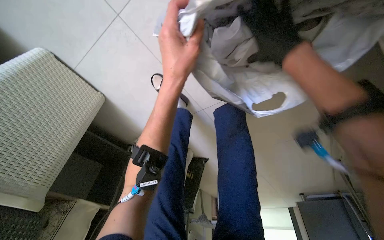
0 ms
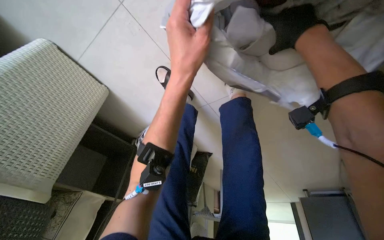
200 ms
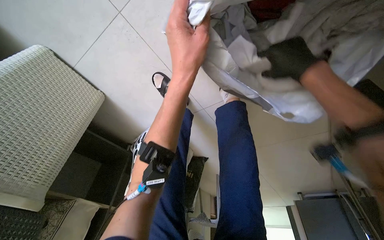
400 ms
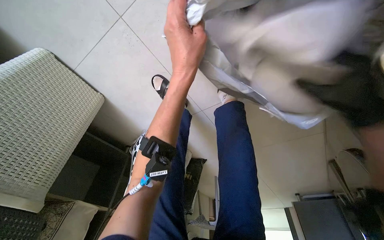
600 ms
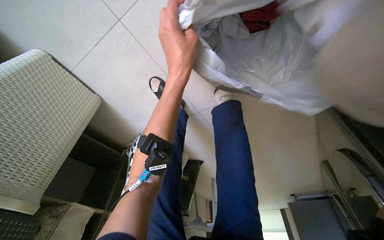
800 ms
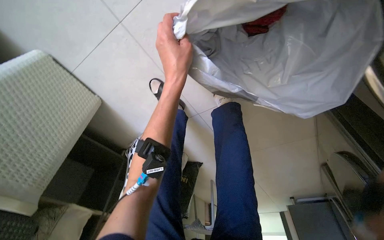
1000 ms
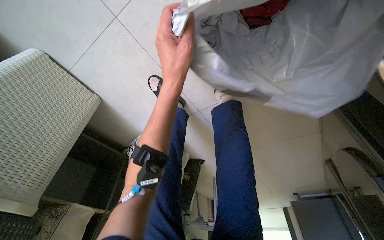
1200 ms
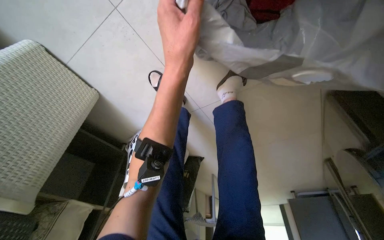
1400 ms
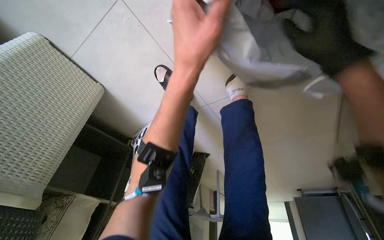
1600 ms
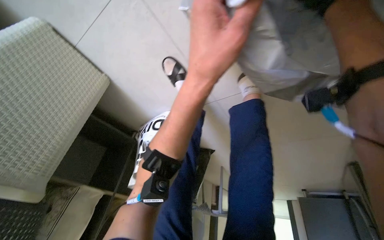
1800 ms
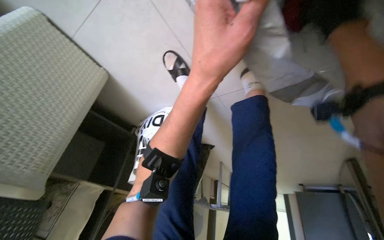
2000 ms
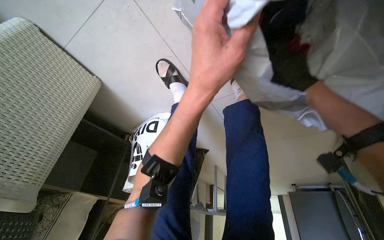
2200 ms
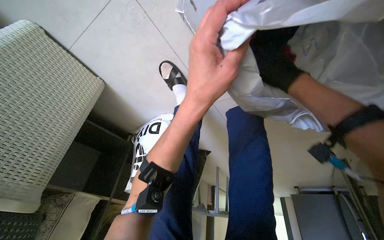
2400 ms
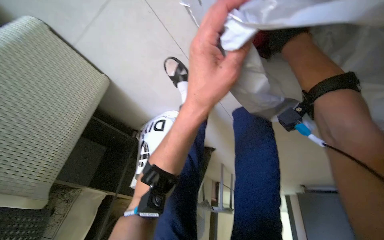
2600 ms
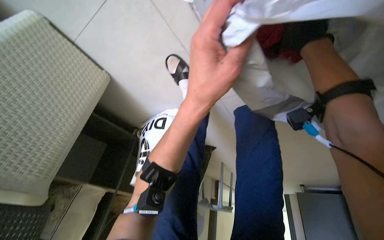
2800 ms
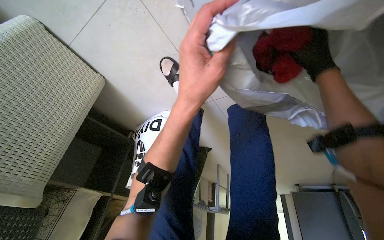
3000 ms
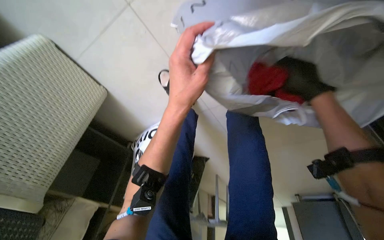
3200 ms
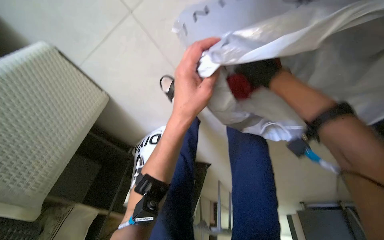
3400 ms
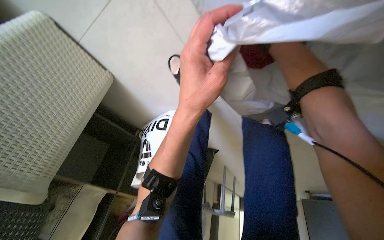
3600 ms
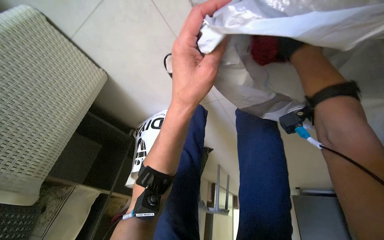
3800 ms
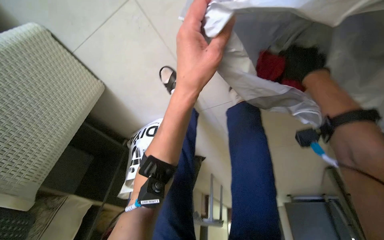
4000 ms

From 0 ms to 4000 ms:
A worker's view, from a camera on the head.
Job: managing laundry.
The whole recording: Sorting clothes from bag. The worker sorts clothes by pulling them out of a white bag.
From 2600 ms to 4000 ms: The right hand swings left and right, approximately 15 cm each way, with 2 reversals.

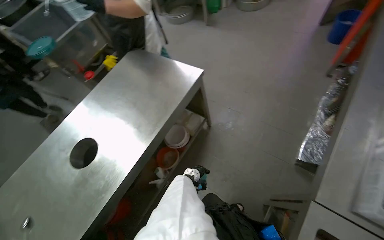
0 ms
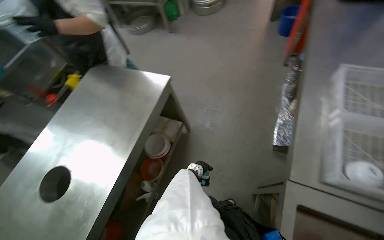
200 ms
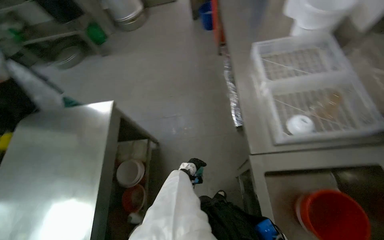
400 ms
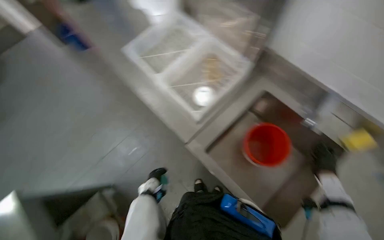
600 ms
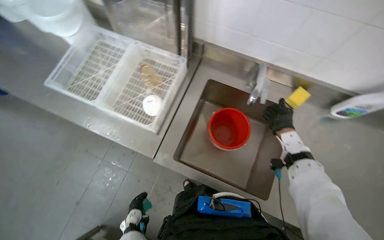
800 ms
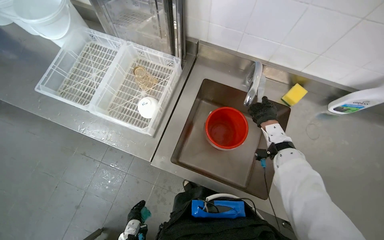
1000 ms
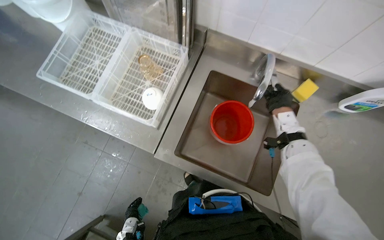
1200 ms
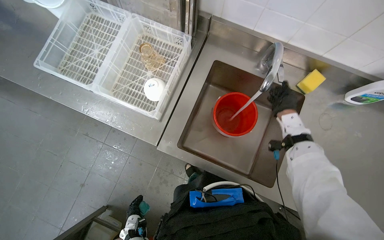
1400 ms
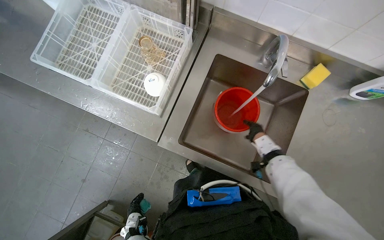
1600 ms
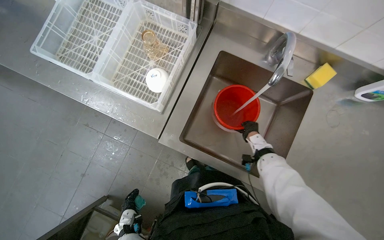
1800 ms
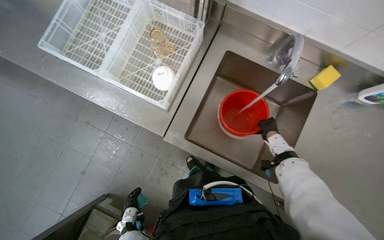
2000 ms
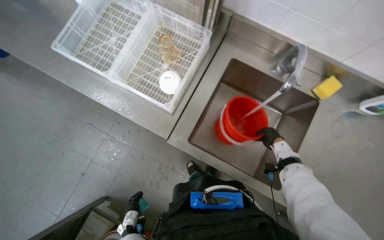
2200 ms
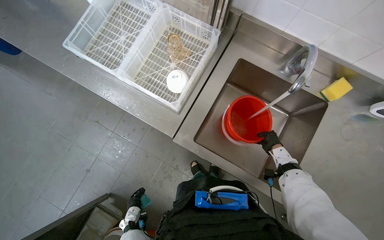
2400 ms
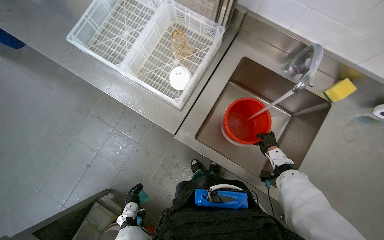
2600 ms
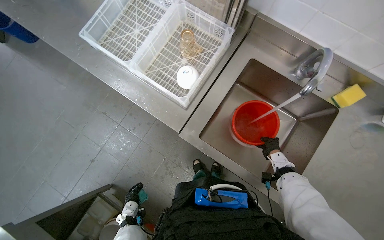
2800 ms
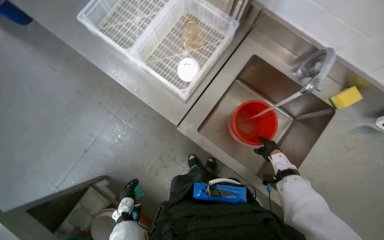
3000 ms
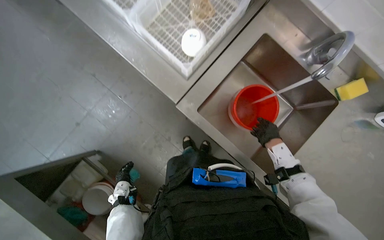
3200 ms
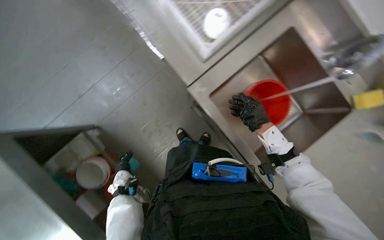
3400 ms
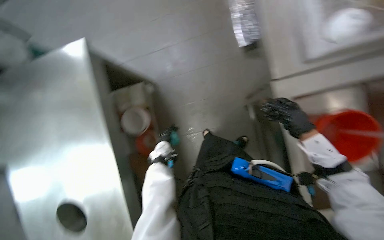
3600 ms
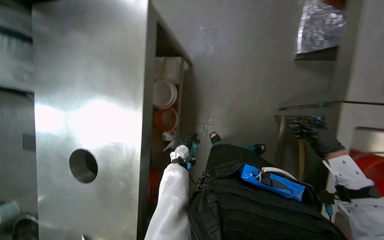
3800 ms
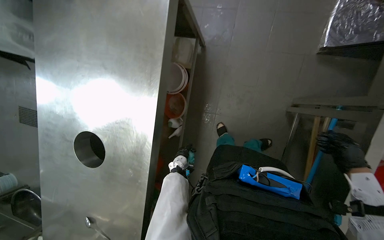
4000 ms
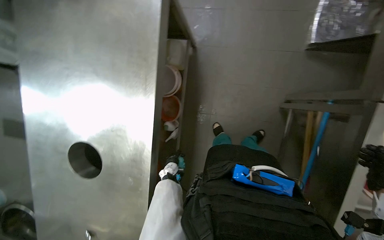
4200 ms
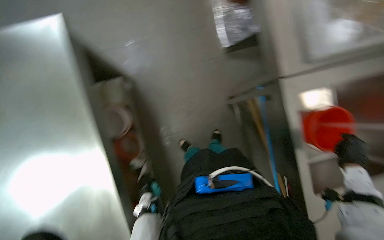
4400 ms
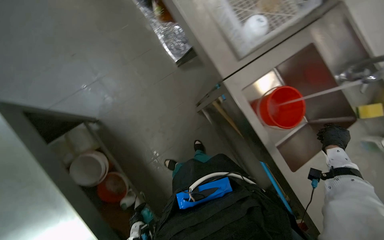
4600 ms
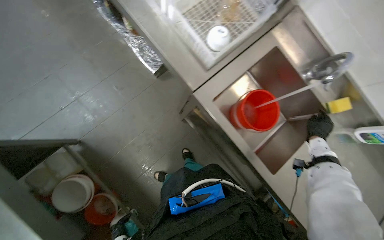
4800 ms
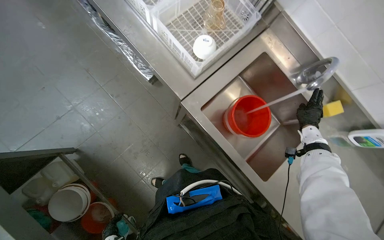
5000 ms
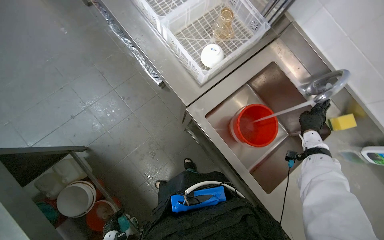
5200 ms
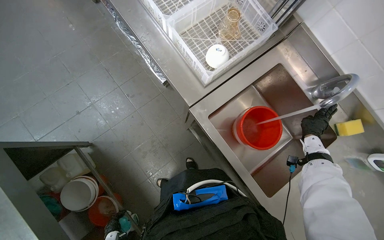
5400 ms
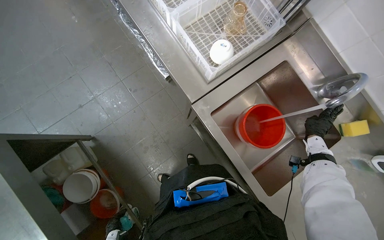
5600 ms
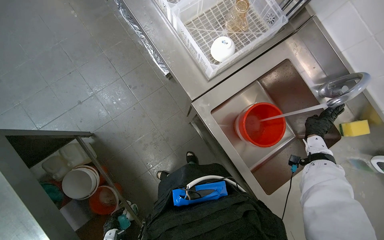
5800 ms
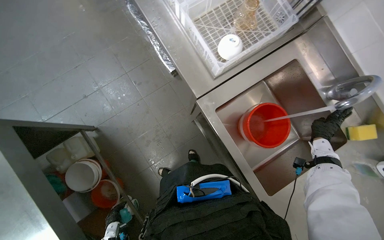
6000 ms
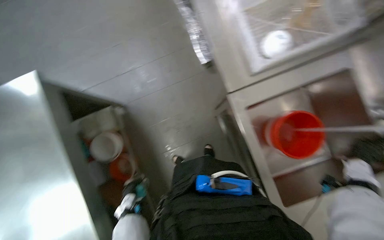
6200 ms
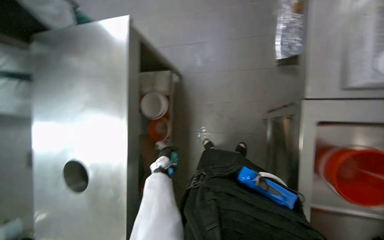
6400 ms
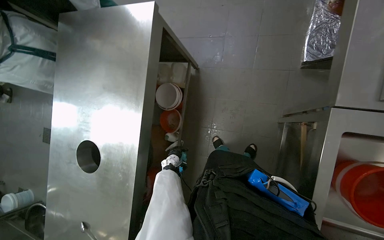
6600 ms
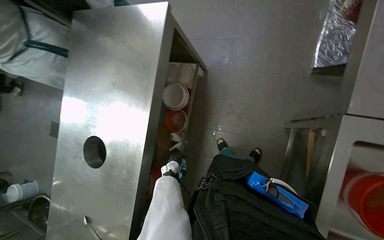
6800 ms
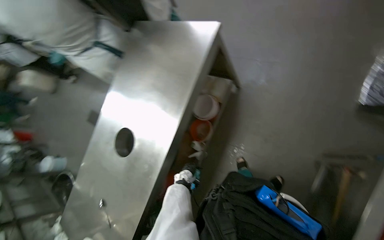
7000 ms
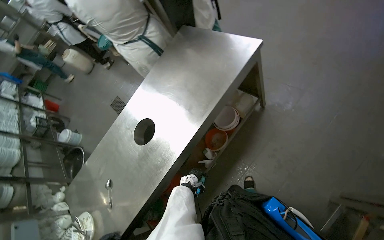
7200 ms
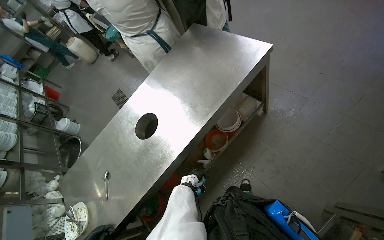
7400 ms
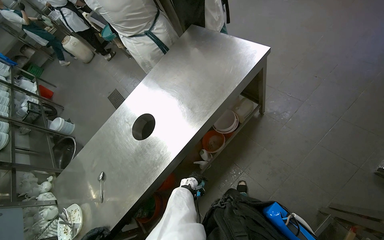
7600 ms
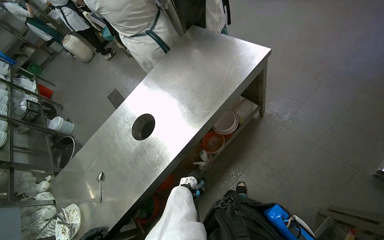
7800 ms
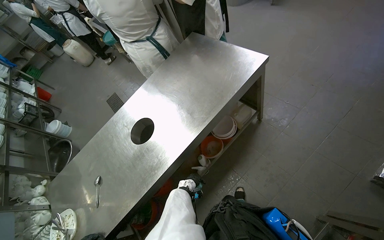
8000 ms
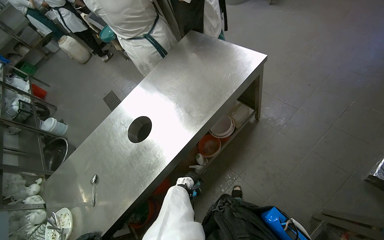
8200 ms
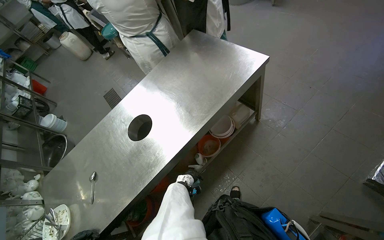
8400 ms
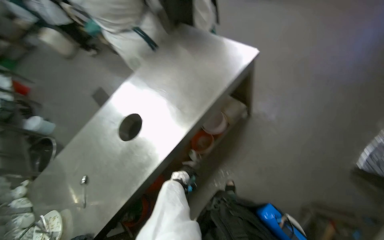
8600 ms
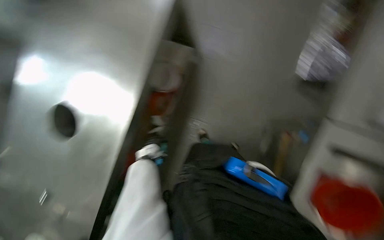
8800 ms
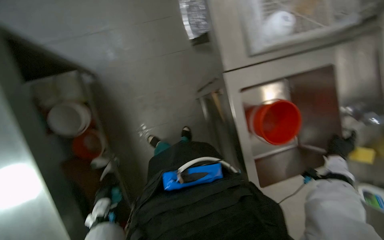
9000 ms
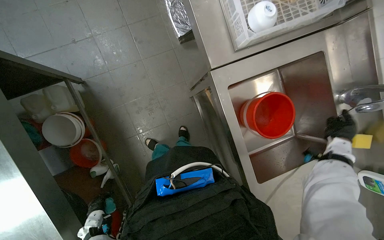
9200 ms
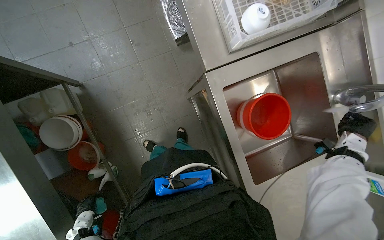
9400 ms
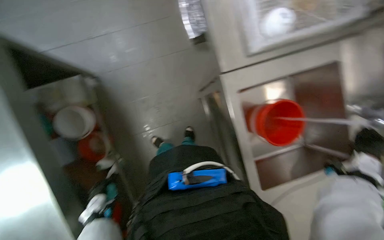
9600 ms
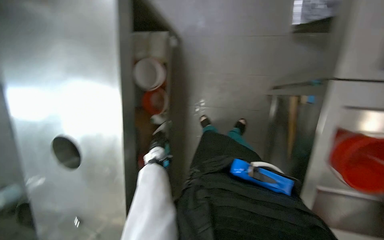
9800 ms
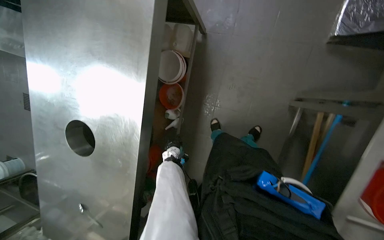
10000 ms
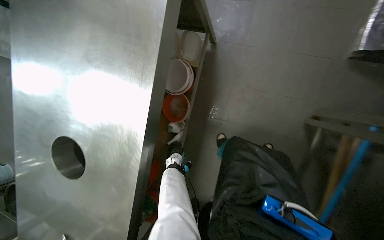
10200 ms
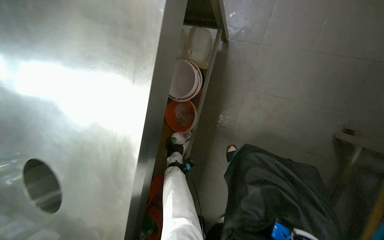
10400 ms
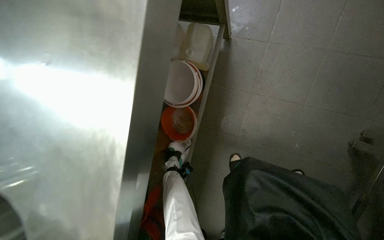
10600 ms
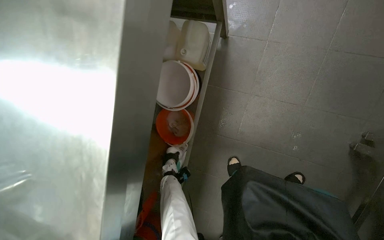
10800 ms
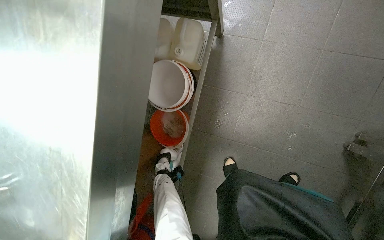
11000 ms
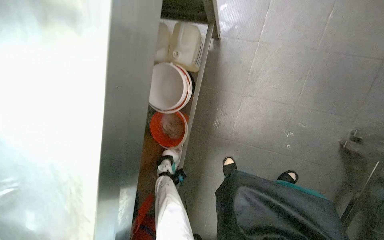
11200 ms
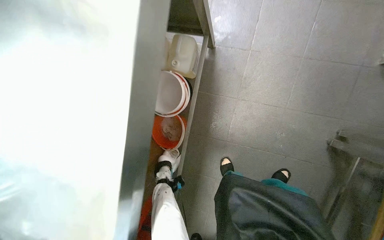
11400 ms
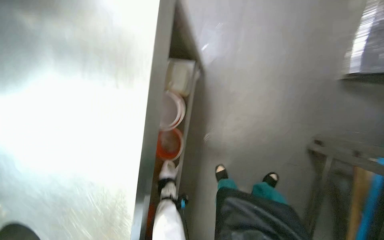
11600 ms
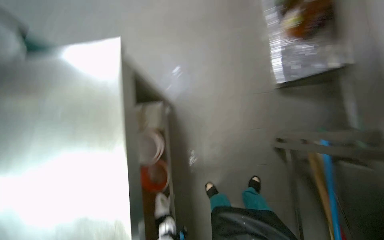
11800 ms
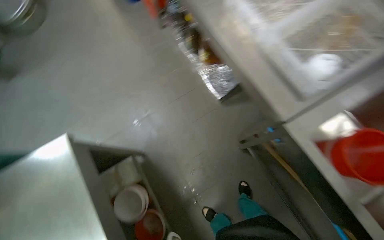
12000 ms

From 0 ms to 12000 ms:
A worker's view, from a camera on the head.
Job: preparing cleaning supplies.
The whole recording: Preparing cleaning solution. The worker fills a bucket with water and adds cleaning solution, mixing it with a cloth.
From 0 ms to 1600 ms: The wearer's head swings approximately 100 degrees to the right.
From 6000 ms to 7600 ms: The wearer looks approximately 80 degrees further to the left.
From 7600 ms to 9000 ms: The head turns to the right by approximately 65 degrees. The view tips downward by roughly 20 degrees.
From 9000 ms to 10400 ms: The head turns to the left by roughly 40 degrees.

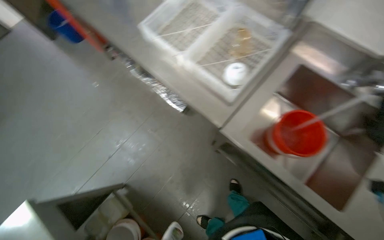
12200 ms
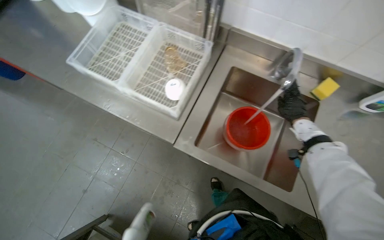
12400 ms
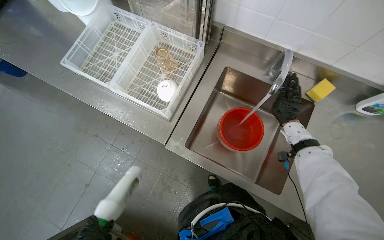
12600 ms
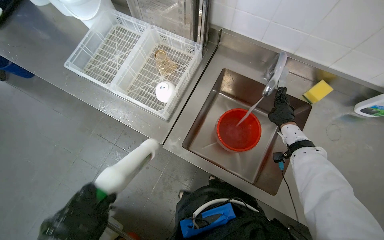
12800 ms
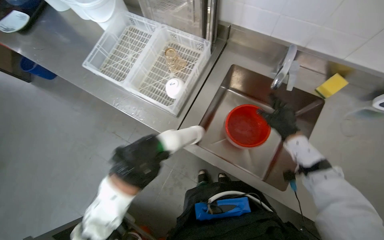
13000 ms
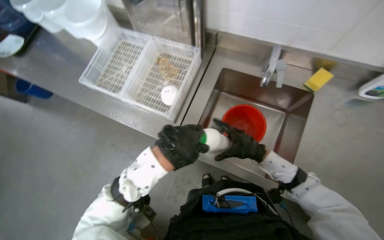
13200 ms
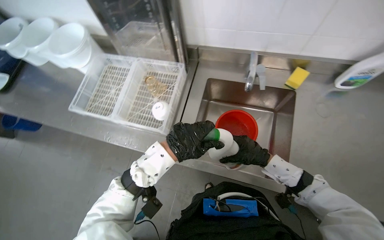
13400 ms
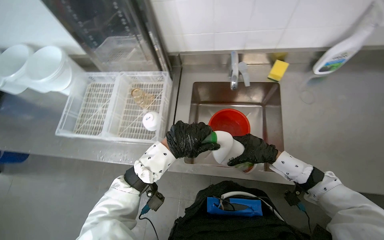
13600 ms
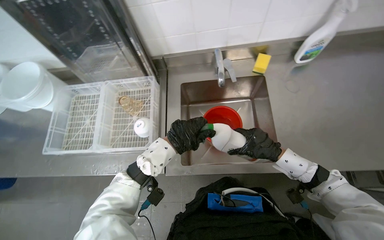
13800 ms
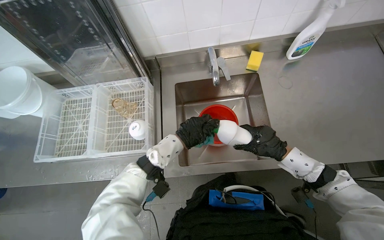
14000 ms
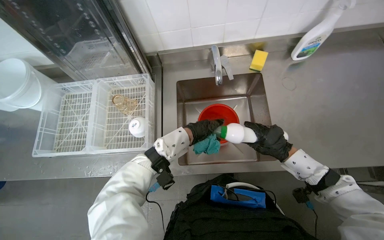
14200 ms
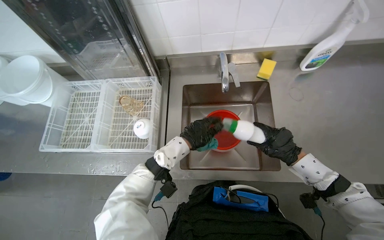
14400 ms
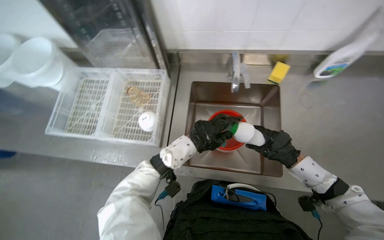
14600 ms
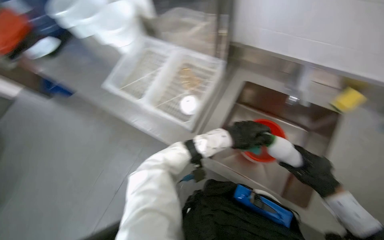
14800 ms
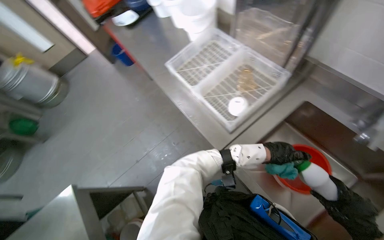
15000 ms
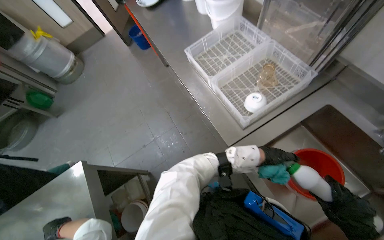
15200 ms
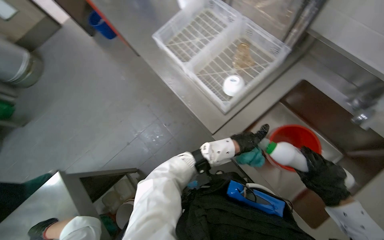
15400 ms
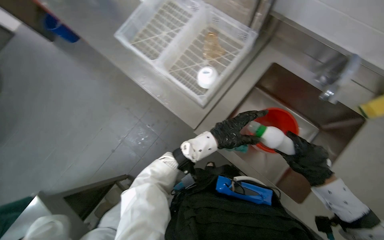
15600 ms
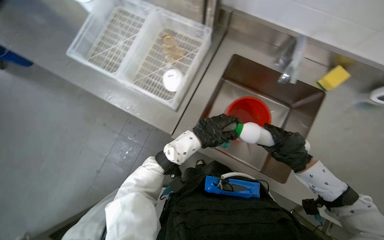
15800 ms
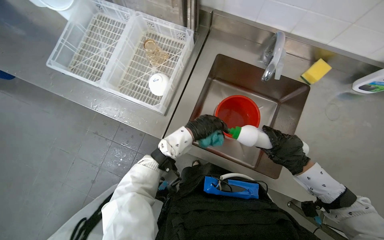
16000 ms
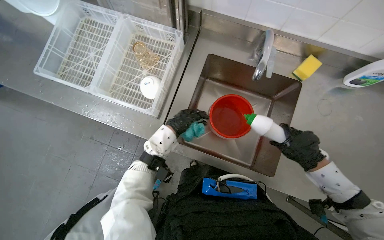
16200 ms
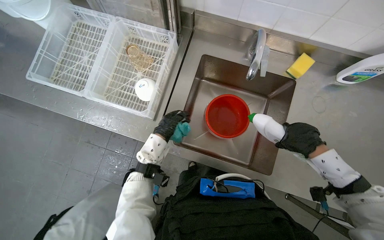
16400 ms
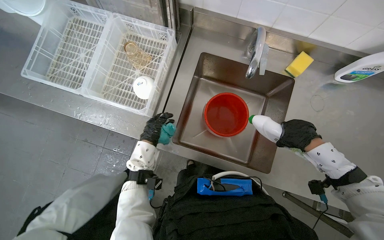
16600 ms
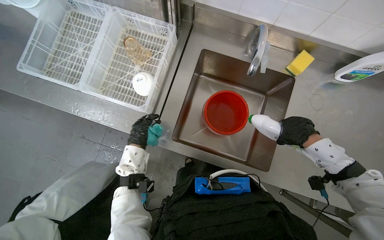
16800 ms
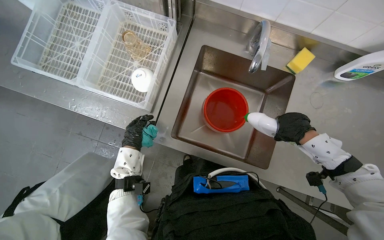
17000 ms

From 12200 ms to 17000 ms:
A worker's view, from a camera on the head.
Job: preparing cleaning supplies.
The whole recording: Preparing cleaning solution. The worker fills a bucket with water and adds cleaning solution, mixing it with a cloth.
From 12200 ms to 13800 ms: The scene turns about 45 degrees counterclockwise in the picture.
From 13800 ms to 15400 ms: The wearer looks some 50 degrees further to the left. The wearer looks approximately 15 degrees further downward.
From 15400 ms to 17000 ms: The head rotates approximately 35 degrees to the right.
